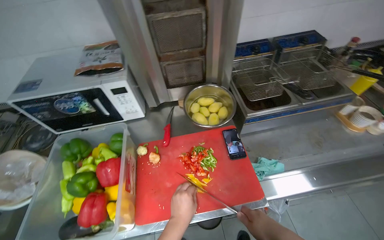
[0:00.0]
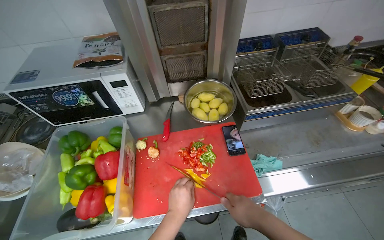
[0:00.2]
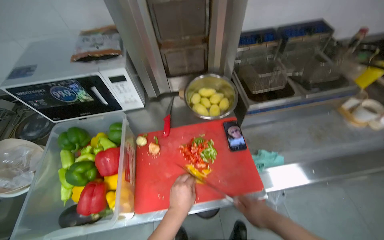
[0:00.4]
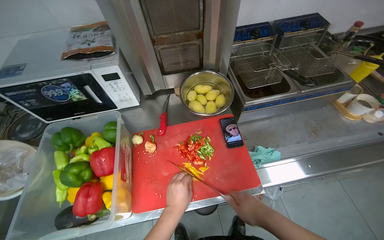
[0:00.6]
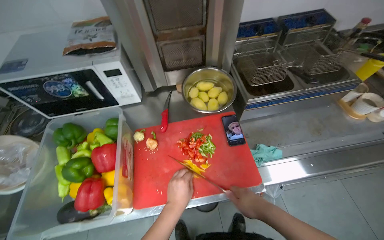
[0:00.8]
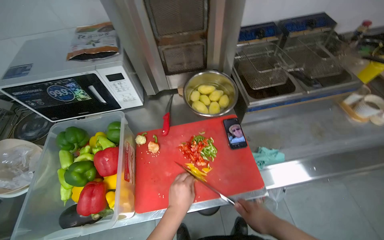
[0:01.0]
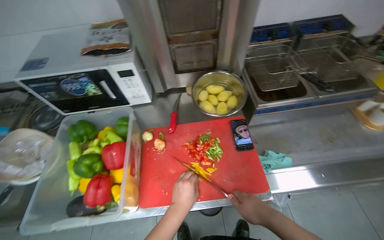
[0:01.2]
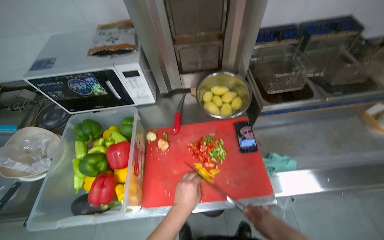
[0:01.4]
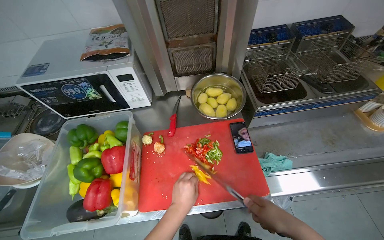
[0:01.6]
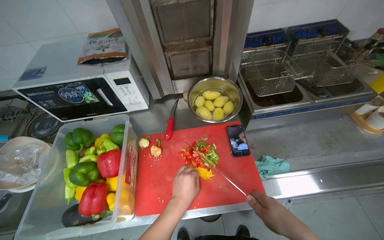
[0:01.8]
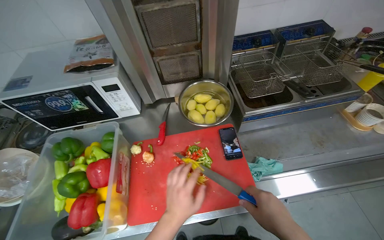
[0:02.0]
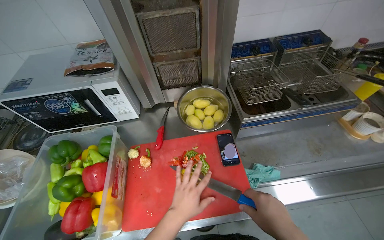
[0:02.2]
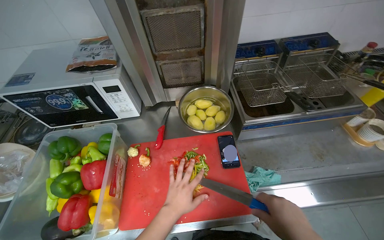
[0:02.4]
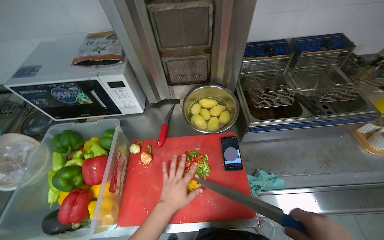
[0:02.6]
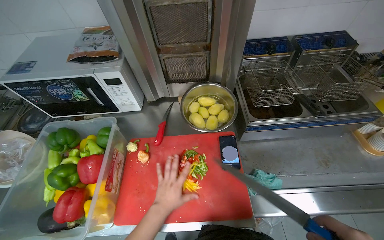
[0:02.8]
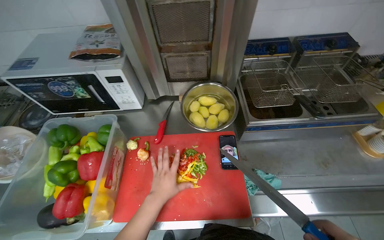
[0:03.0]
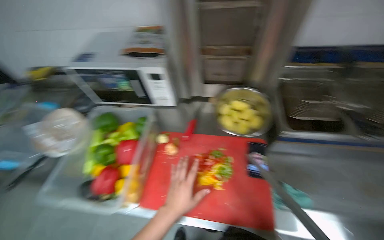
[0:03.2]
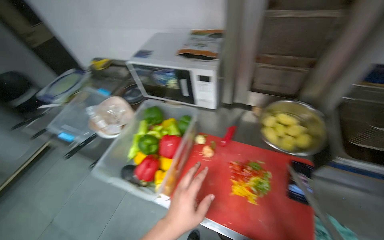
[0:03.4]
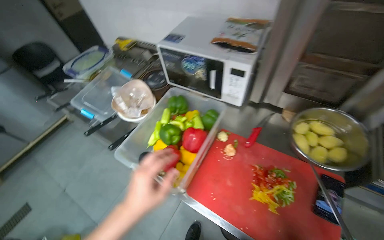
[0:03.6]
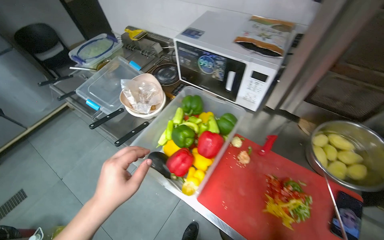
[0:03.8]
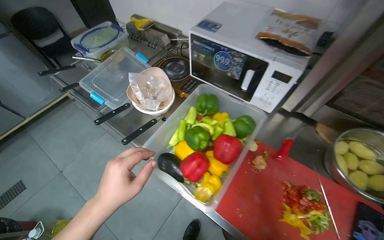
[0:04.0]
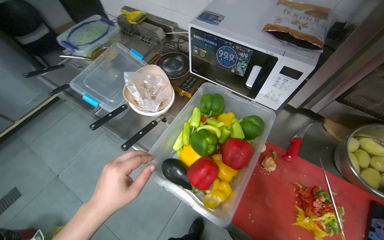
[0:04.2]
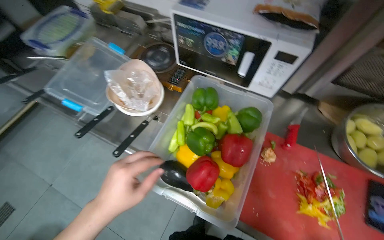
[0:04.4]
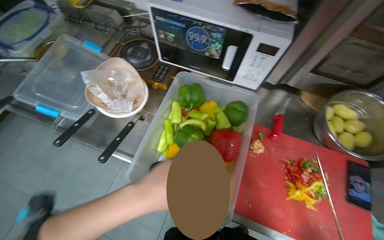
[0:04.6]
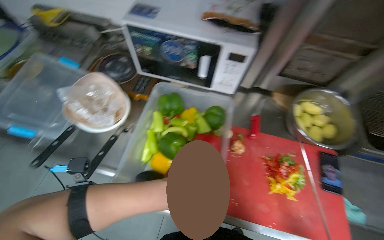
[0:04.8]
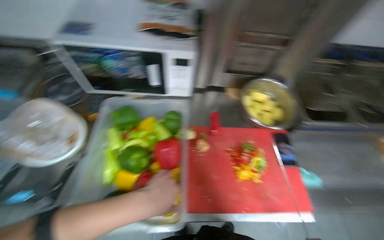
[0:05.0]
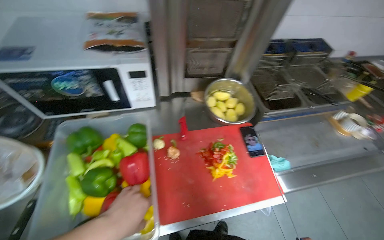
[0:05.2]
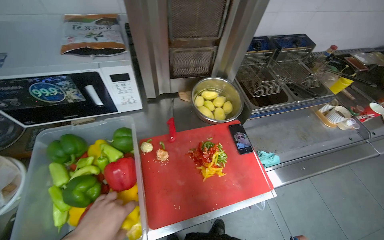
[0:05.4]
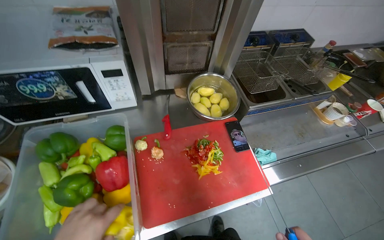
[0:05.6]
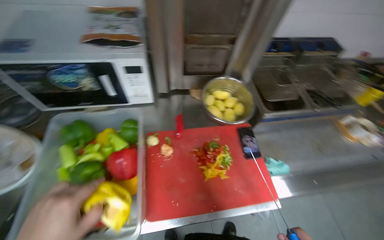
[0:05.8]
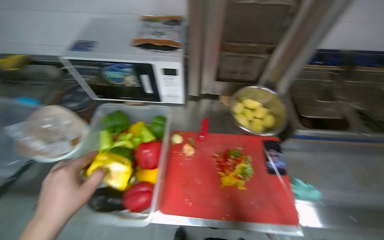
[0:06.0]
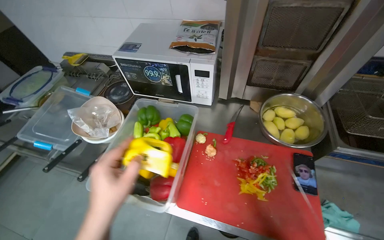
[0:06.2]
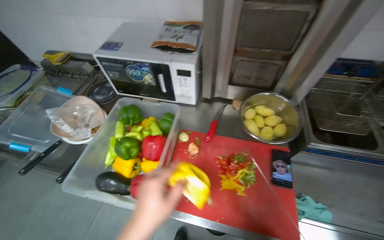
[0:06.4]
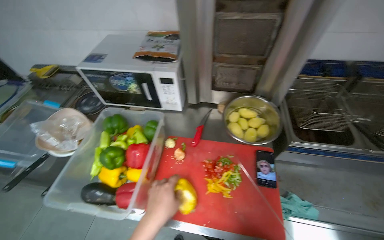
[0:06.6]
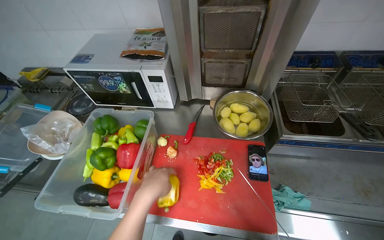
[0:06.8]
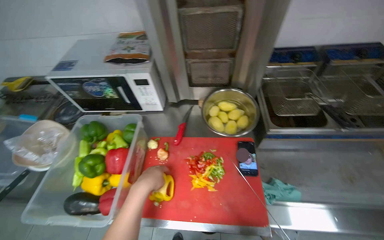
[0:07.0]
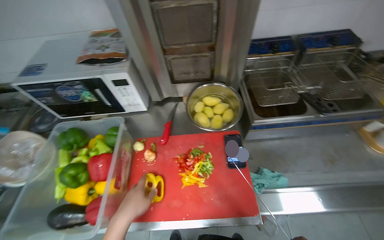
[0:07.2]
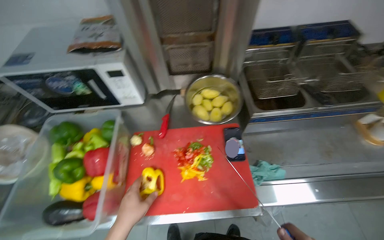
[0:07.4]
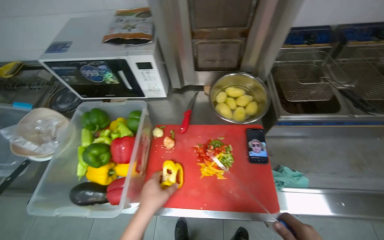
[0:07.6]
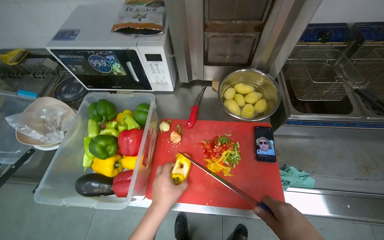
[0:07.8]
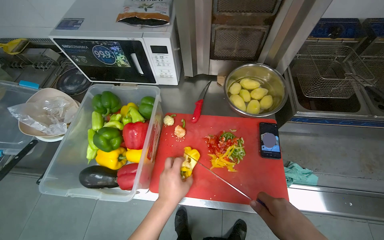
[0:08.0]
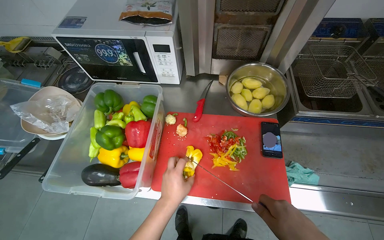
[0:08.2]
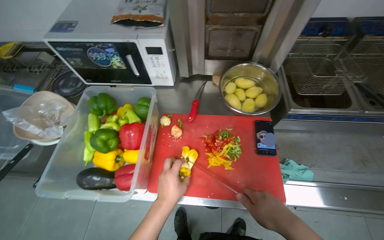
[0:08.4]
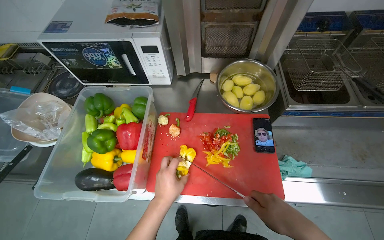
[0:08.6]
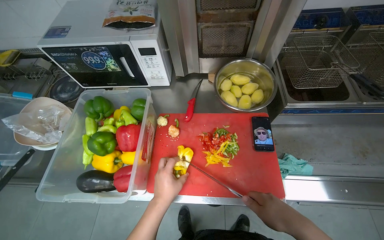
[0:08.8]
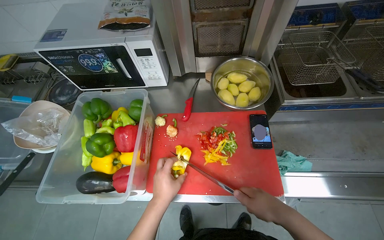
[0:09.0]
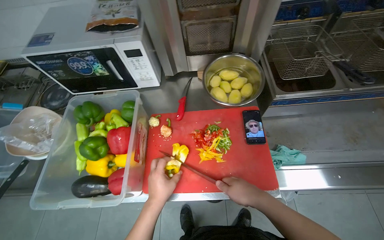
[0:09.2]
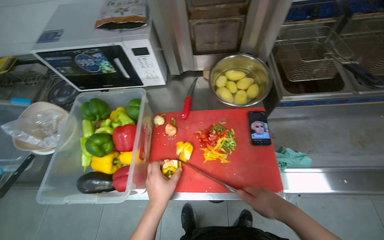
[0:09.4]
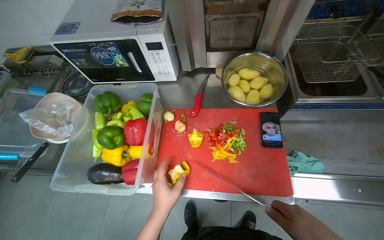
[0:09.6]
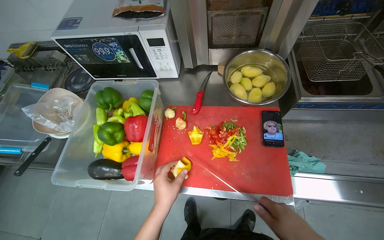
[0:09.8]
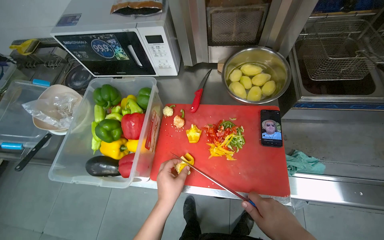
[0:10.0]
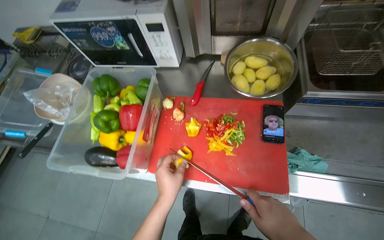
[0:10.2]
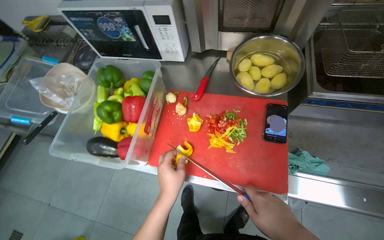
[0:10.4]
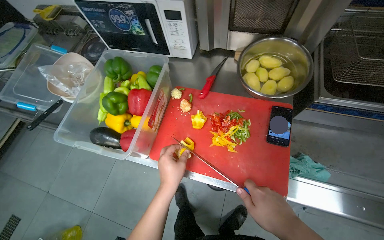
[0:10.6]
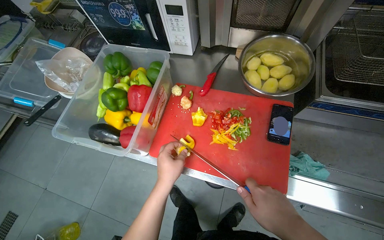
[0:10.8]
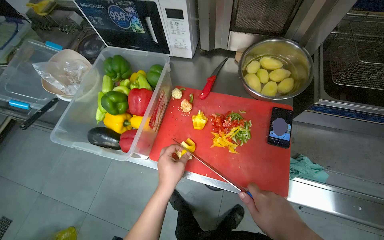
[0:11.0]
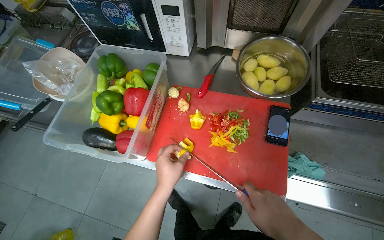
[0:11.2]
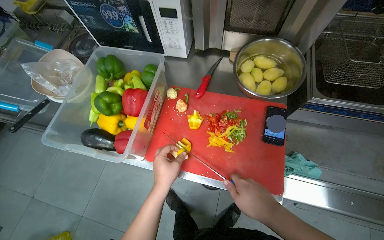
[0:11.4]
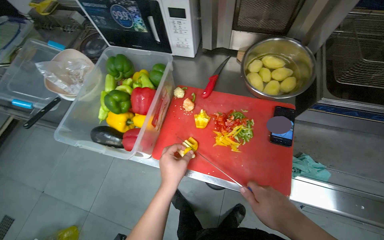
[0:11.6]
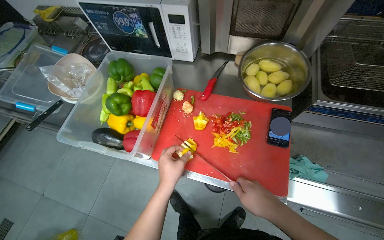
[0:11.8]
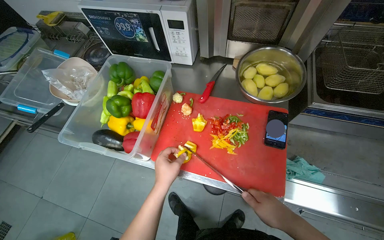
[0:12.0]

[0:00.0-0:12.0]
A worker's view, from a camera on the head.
Job: preparing food.
The whole recording: Cutting bell peppers. The worker cuts bell peppers into strips on a red cutting board and transfers them to a container.
0:00.0 to 0:01.6: The hands make small movements and keep their place.
0:03.0 to 0:04.4: The head travels roughly 40 cm. The wearer looks approximately 30 degrees further to the left.
0:04.4 to 0:06.0: The head rotates approximately 25 degrees to the right.
0:06.0 to 0:07.6: The left hand goes approximately 25 cm to the right.

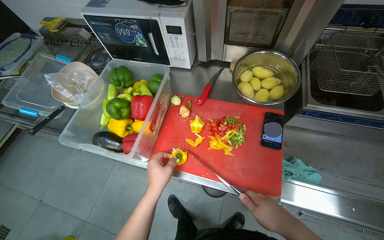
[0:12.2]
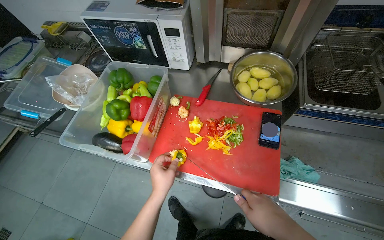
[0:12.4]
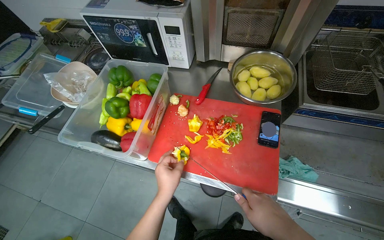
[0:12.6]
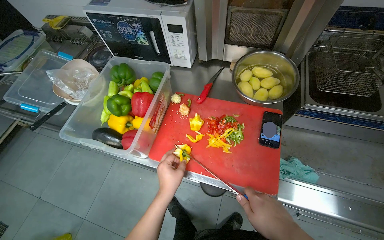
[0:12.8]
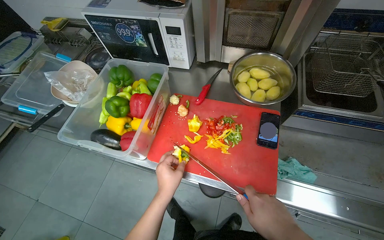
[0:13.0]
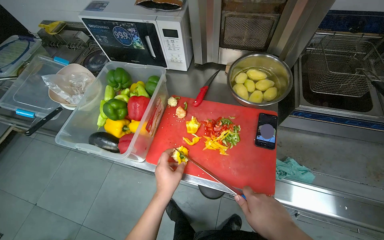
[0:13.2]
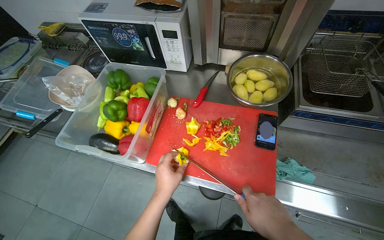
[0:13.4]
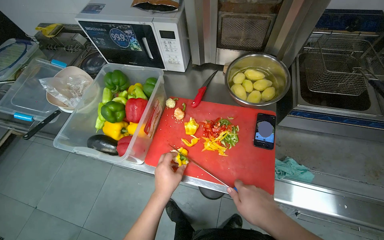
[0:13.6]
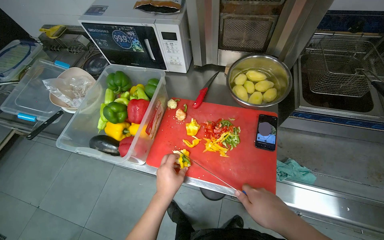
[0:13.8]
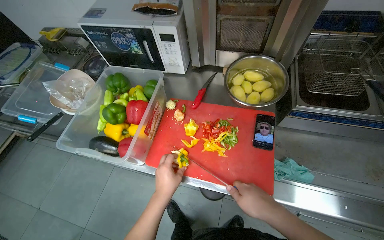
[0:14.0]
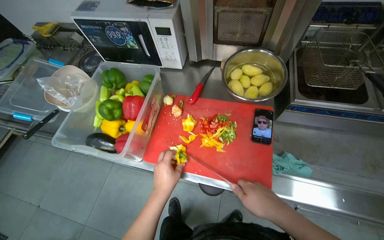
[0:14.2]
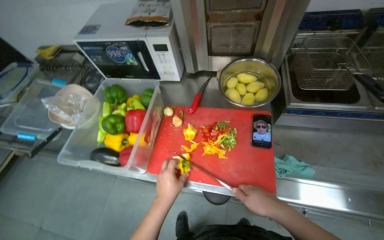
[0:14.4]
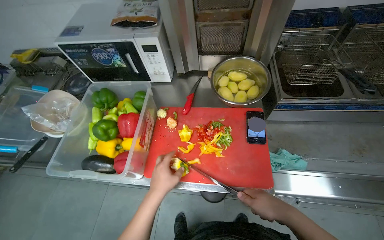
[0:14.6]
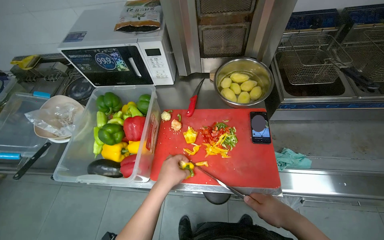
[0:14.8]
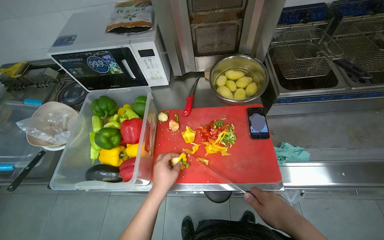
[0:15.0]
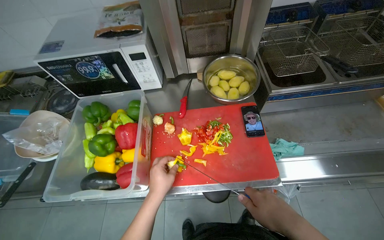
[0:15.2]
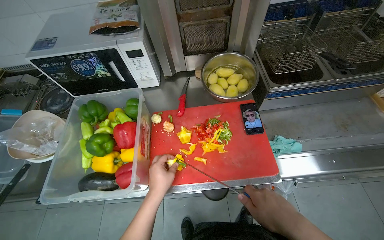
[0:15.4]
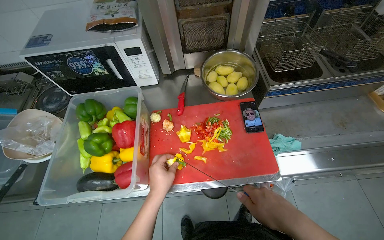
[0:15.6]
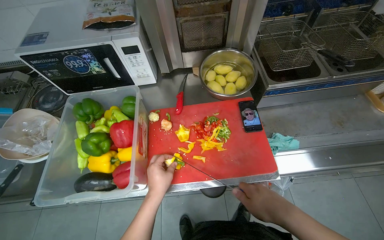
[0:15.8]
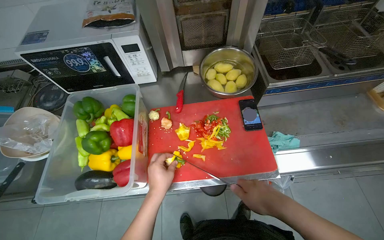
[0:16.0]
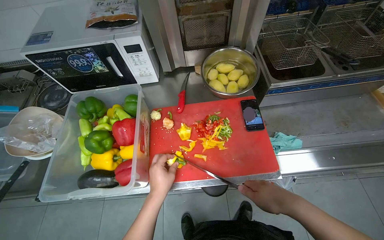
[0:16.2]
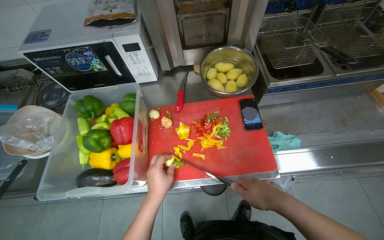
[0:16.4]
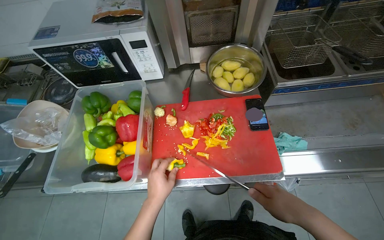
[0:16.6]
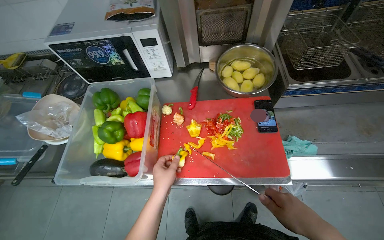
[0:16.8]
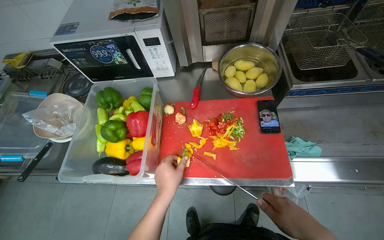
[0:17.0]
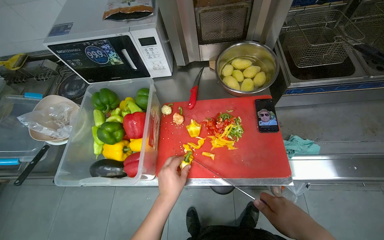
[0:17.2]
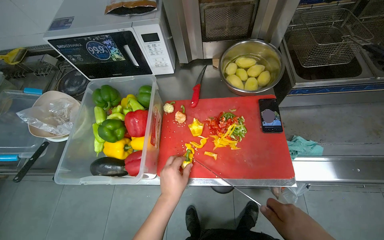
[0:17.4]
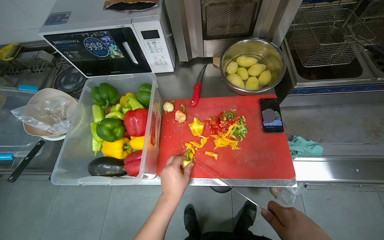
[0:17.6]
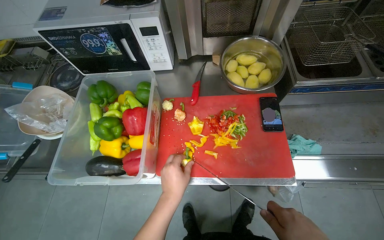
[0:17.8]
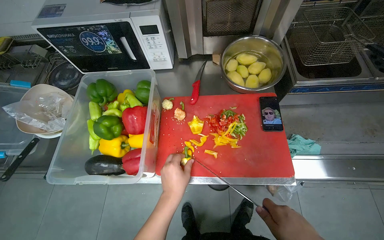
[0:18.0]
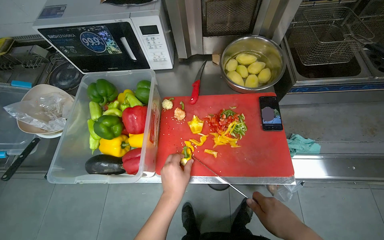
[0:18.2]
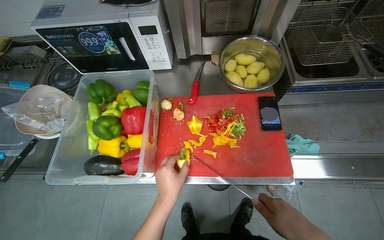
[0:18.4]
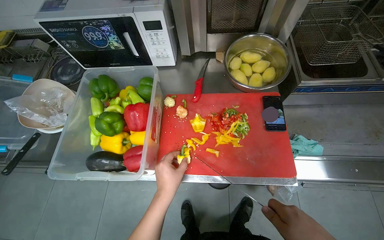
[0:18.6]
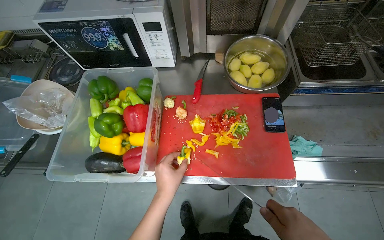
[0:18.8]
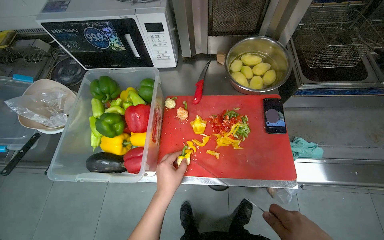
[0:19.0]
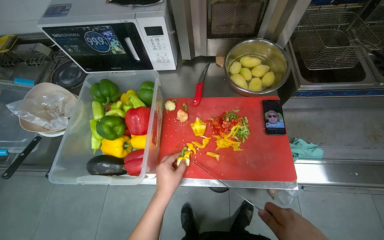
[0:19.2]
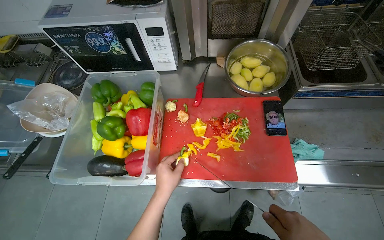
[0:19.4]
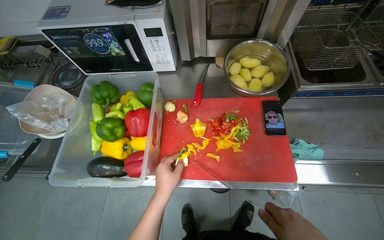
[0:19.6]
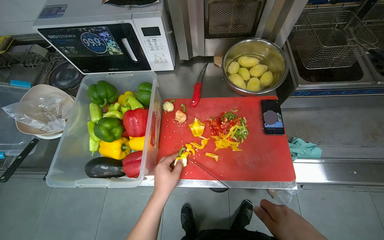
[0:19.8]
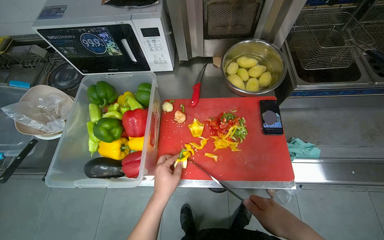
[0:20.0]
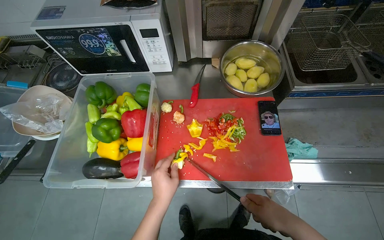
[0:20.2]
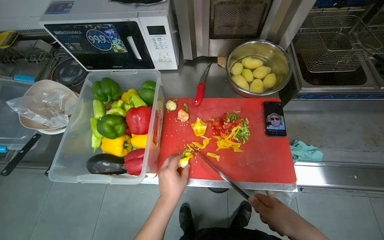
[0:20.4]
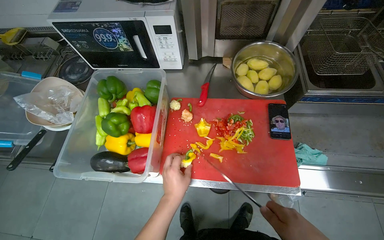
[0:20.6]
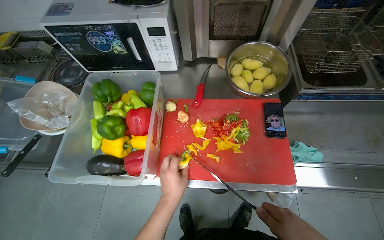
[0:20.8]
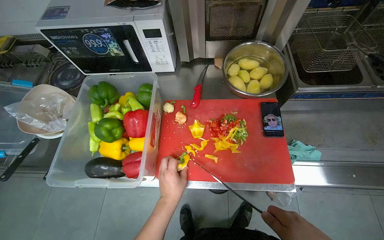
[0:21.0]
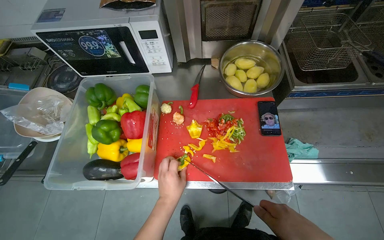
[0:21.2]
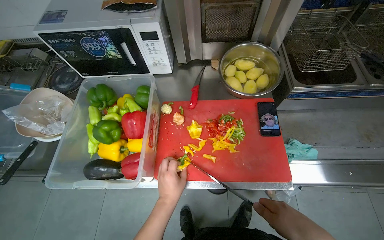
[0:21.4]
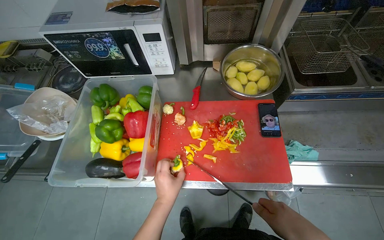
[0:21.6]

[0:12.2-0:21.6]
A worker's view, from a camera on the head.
Job: preparing food.
The whole recording: Cutting bell peppers. The worker cuts bell peppers into strips on a red cutting board and transfers them to a container.
0:12.2 to 0:13.8: The hands make small movements and keep their place.
0:15.4 to 0:17.0: The hands make small movements and keep their place.
